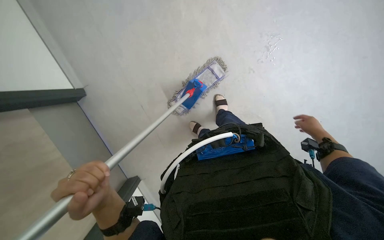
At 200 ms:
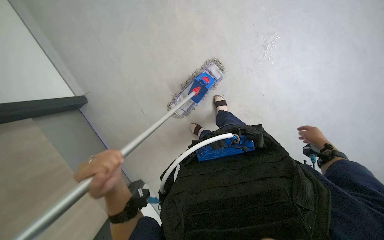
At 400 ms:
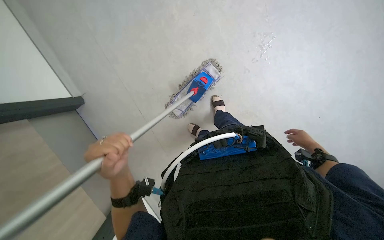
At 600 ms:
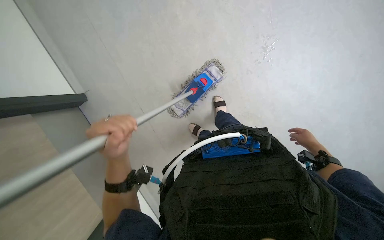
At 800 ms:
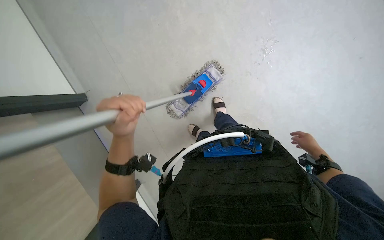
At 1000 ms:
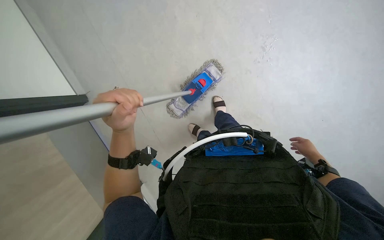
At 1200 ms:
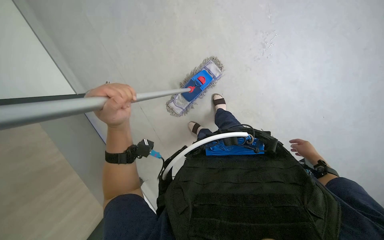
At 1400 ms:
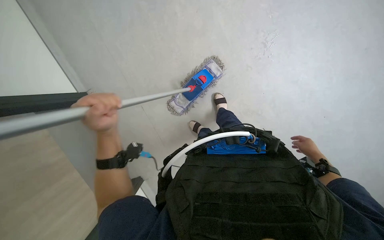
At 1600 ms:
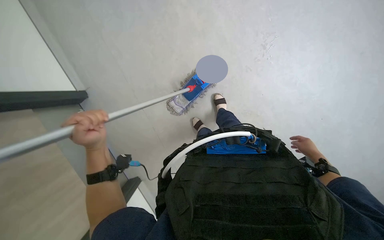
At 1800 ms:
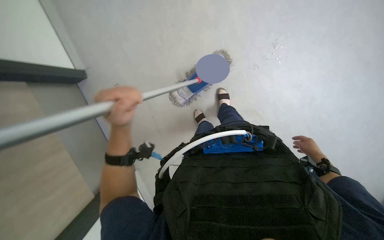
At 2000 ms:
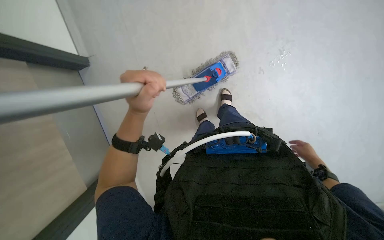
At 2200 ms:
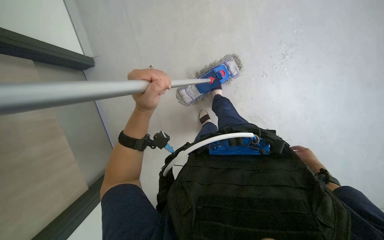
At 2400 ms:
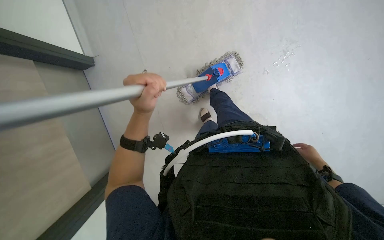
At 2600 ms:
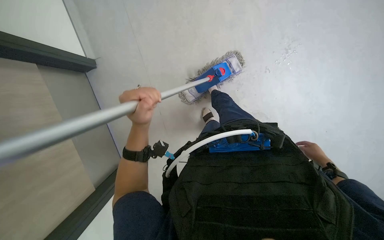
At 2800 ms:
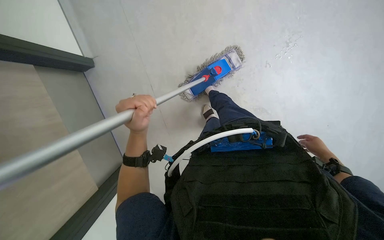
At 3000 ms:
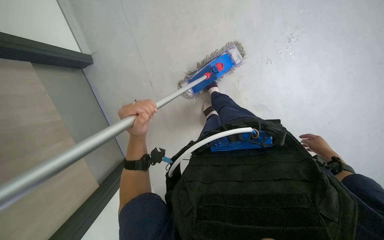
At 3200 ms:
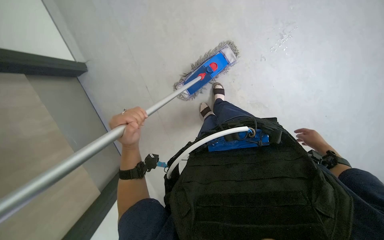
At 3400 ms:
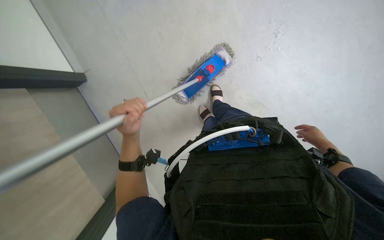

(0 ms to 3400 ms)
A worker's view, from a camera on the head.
Job: preparing cleaning supplies.
The whole recording: Rinsing and wringing mop head. The worker detaches the mop head, rinses and wrings it using the cleaning cart, then reattaches it to the mop handle.
0 ms - 1600 ms: The left hand shifts about 10 cm up the picture.

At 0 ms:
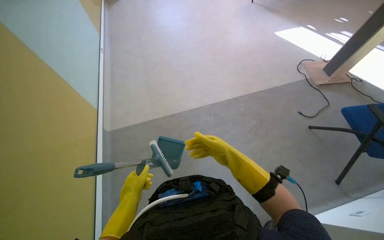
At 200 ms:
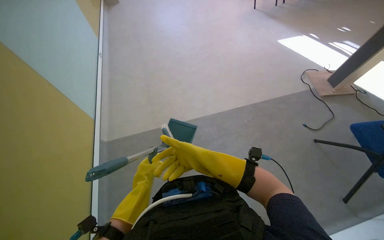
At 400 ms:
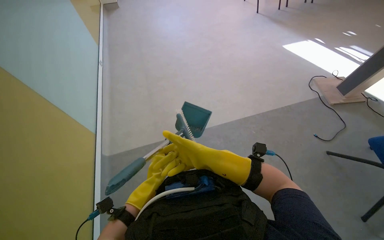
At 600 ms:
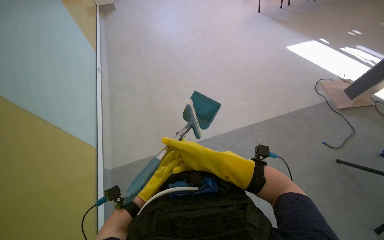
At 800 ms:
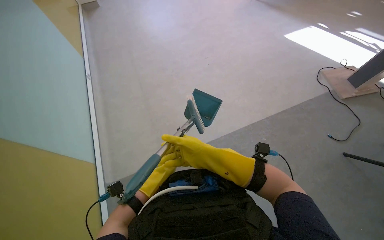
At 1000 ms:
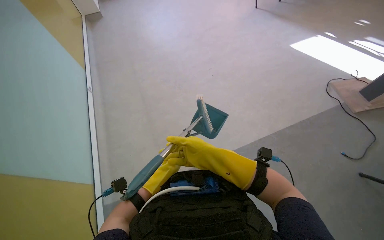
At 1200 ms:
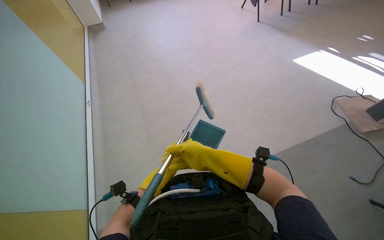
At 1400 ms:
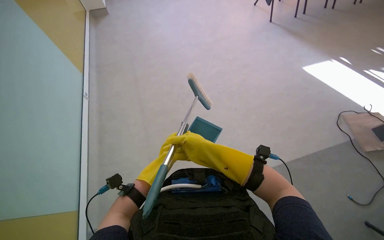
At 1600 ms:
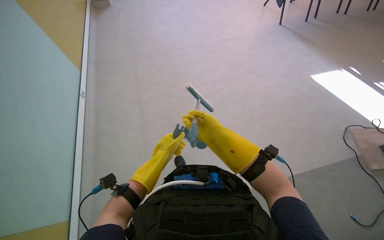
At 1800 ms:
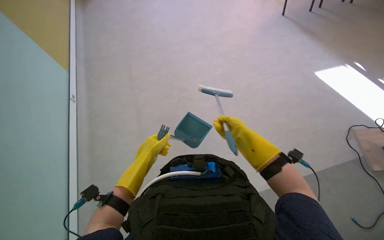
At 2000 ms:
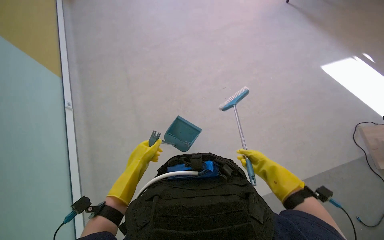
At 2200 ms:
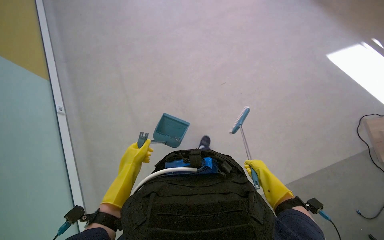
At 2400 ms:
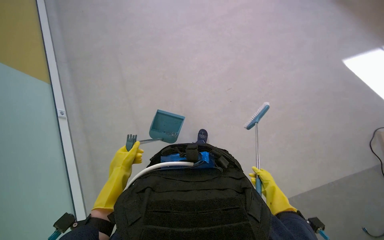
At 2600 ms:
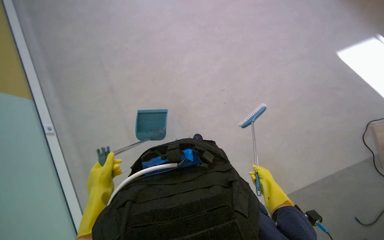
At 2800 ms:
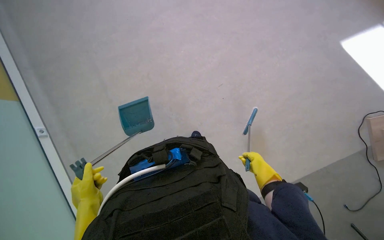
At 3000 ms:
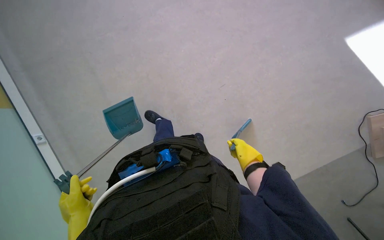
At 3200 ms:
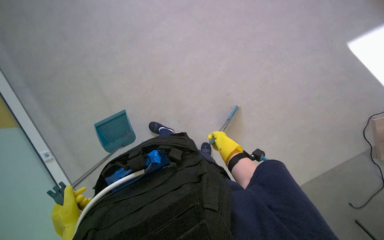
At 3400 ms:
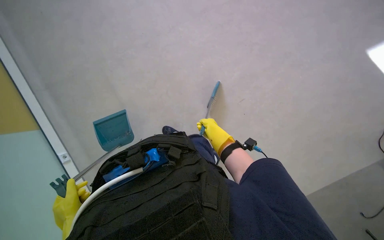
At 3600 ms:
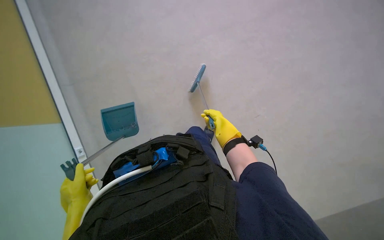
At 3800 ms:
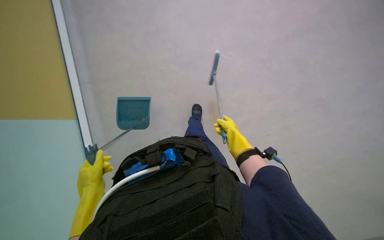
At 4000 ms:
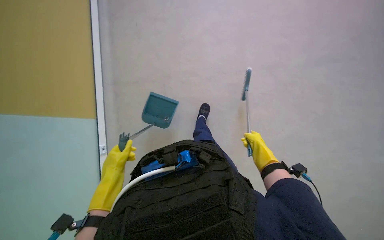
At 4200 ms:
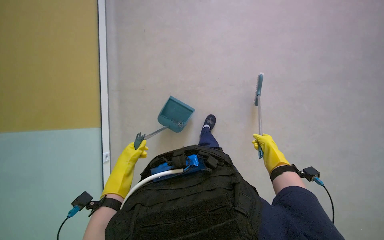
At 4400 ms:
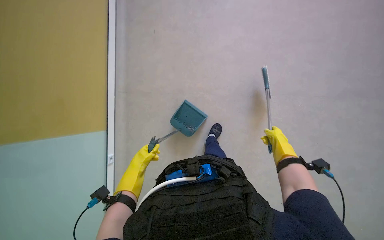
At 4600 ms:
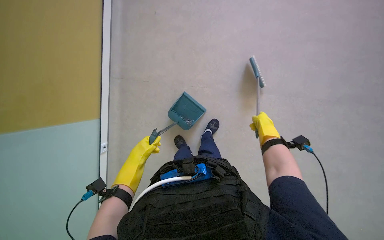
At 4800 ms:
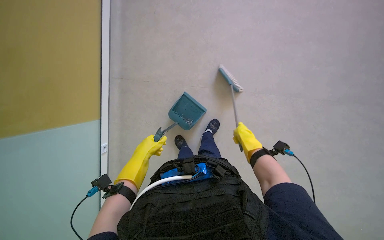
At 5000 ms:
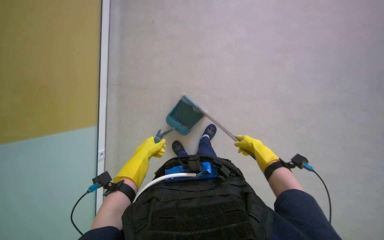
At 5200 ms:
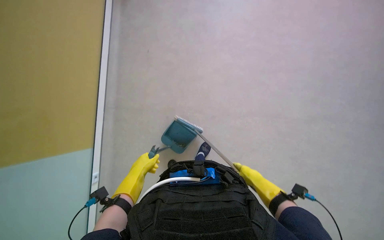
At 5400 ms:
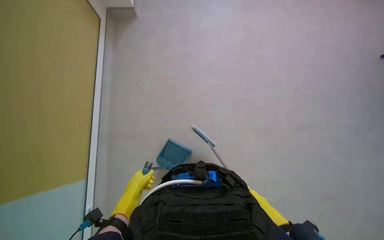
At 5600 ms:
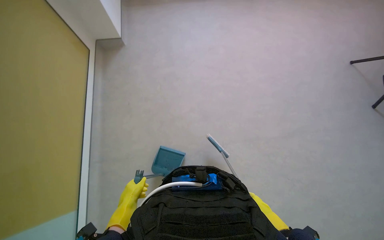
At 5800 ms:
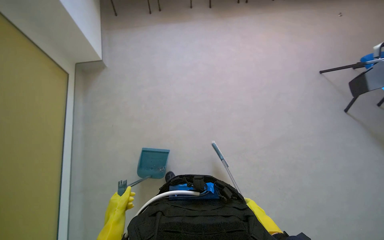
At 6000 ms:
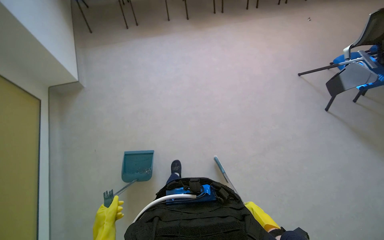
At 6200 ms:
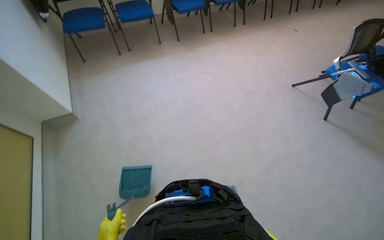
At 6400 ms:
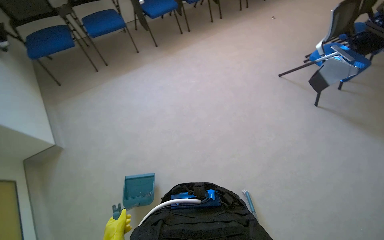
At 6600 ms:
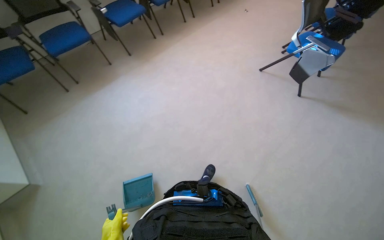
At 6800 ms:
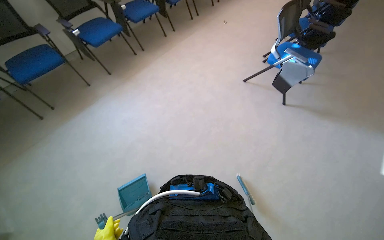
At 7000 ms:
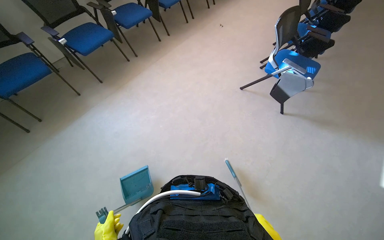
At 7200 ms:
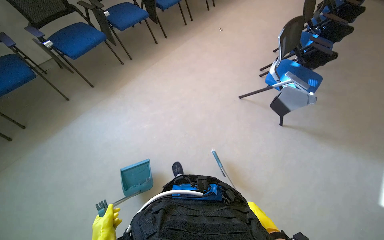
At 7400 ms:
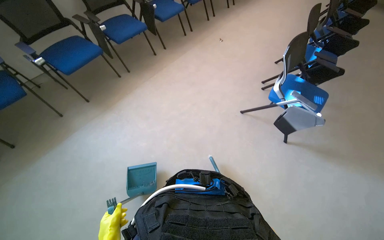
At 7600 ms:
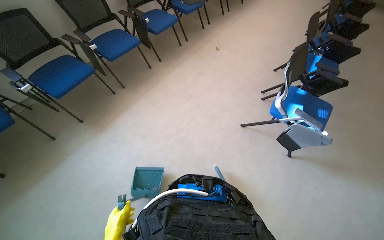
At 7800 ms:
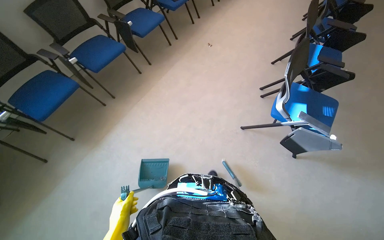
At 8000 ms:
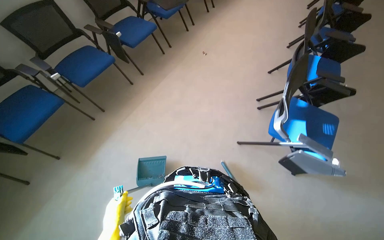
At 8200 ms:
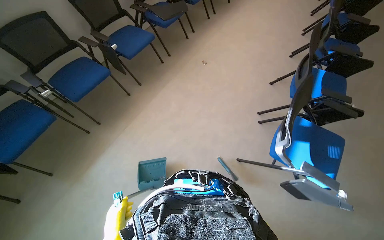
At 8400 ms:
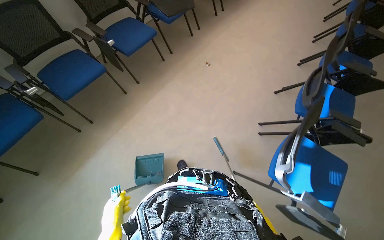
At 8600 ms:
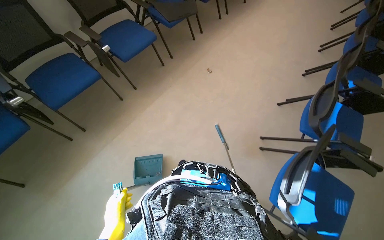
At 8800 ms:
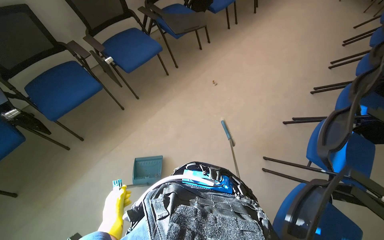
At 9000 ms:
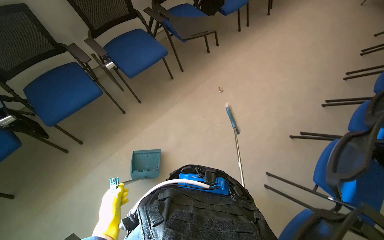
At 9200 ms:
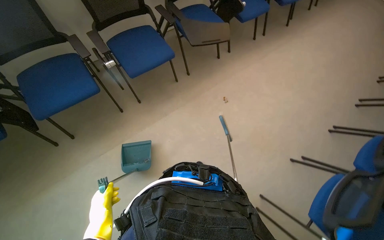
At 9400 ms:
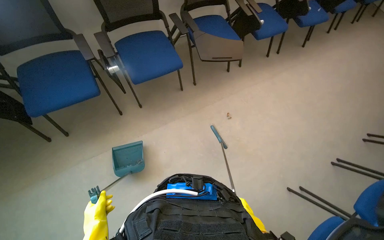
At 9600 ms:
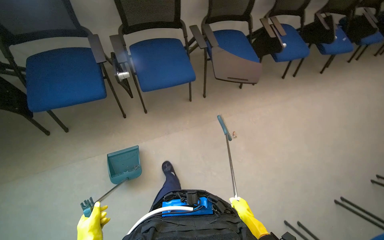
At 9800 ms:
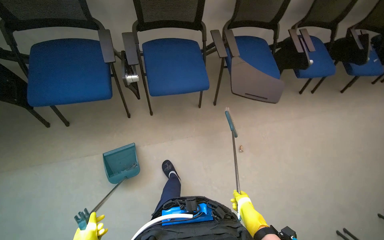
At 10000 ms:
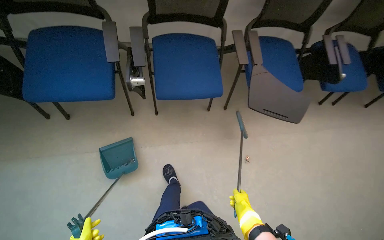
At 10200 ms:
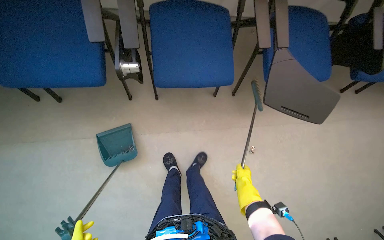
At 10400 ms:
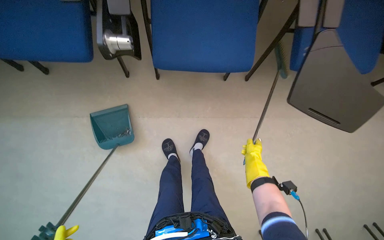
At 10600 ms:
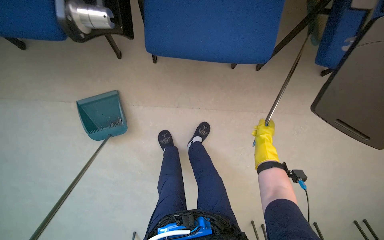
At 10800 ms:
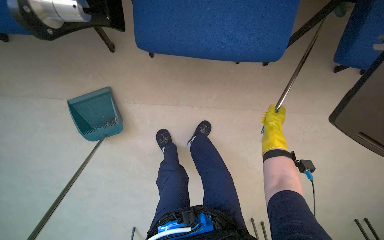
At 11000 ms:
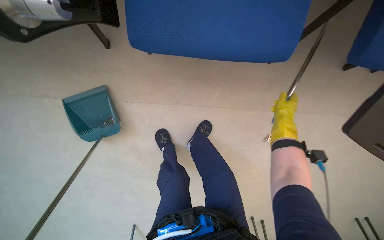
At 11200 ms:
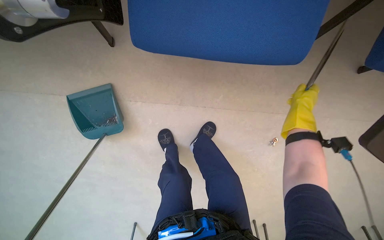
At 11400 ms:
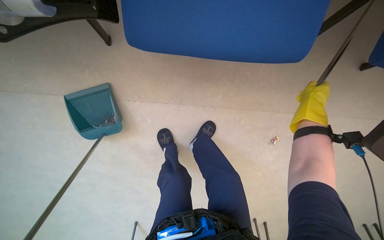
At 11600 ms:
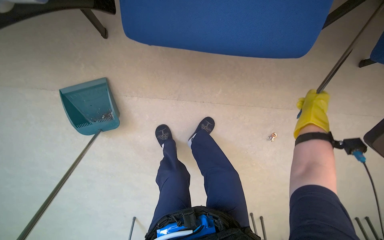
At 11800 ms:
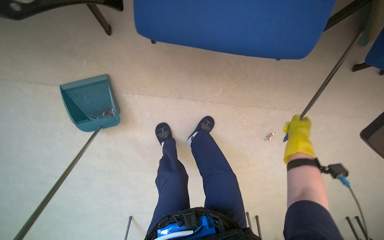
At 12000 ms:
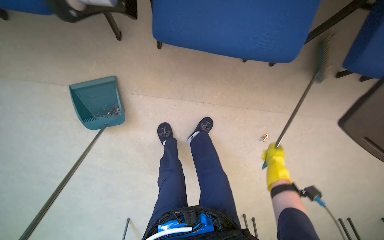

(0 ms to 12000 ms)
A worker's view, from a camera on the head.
Job: sweeping floor.
The whole recording: Sweeping floor in lecture hall. The worker sweeps the floor of the lecture hall with a brush and dustpan.
0 ms - 1600 ms: The camera is carried about 1 m.
1600 ms - 3000 ms: The camera travels some 50 cm. The view tilts roughly 15 degrees downward.
3000 ms - 4400 ms: The two hands go about 15 cm farther from the camera.
4400 ms - 6000 ms: The wearer looks roughly 30 degrees further to the right. The view tips upward by roughly 40 degrees.
6000 ms - 7600 ms: The wearer moves some 1.5 m. The head turns to the right by about 30 degrees.
7600 ms - 9000 ms: The camera travels some 1 m.
9000 ms - 10400 ms: The head travels about 1 m. The camera pitches downward, by roughly 25 degrees. The scene rotates clockwise by about 45 degrees.
10400 ms - 12000 ms: The camera pitches downward, by about 15 degrees. The right hand goes up the picture and returns, about 30 cm each way.

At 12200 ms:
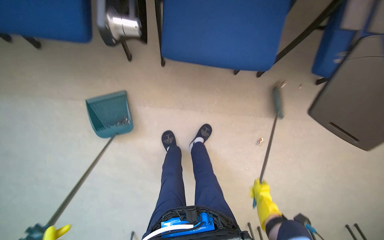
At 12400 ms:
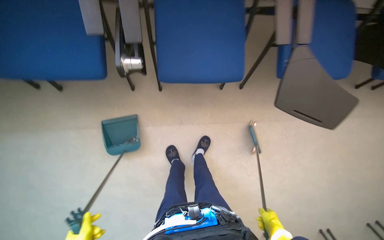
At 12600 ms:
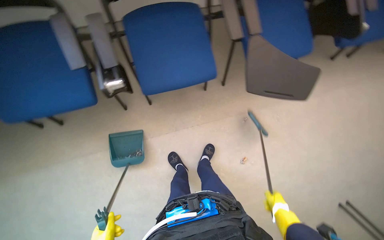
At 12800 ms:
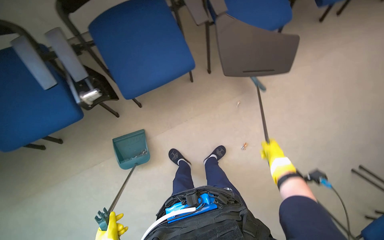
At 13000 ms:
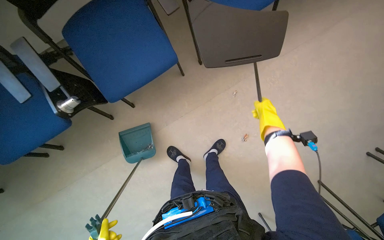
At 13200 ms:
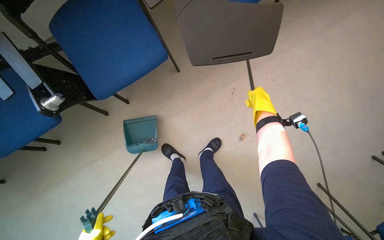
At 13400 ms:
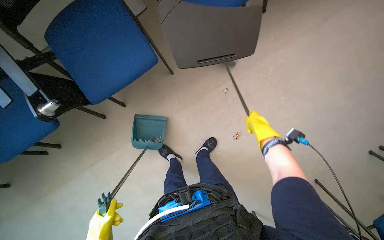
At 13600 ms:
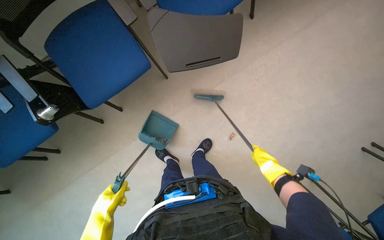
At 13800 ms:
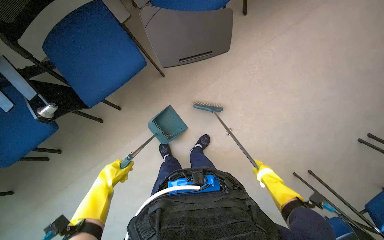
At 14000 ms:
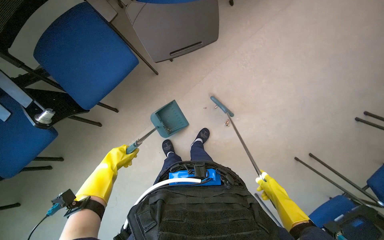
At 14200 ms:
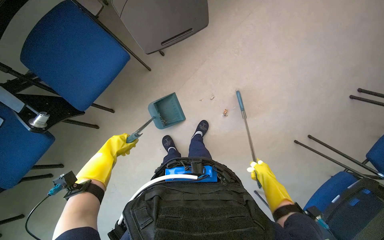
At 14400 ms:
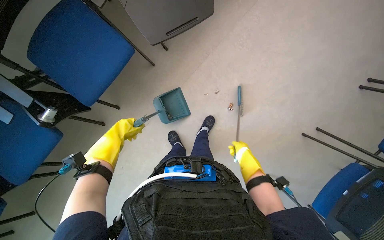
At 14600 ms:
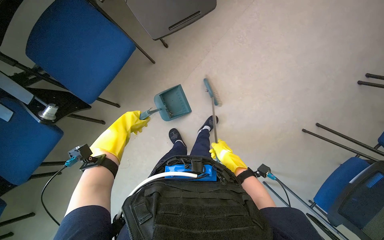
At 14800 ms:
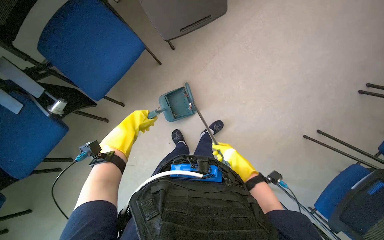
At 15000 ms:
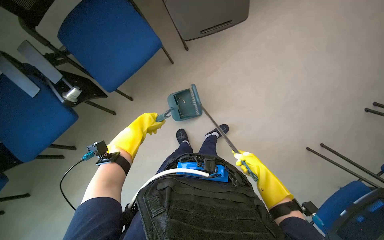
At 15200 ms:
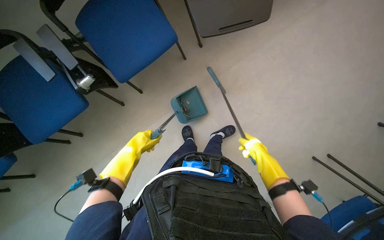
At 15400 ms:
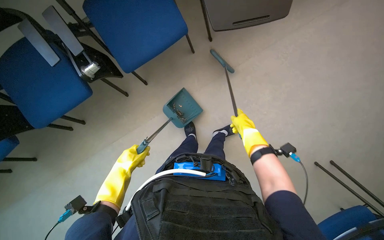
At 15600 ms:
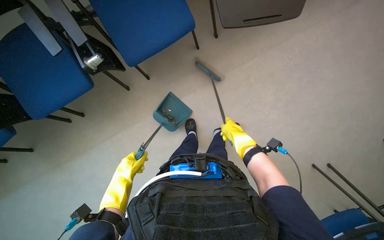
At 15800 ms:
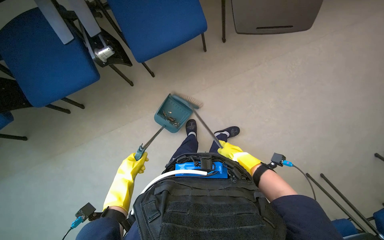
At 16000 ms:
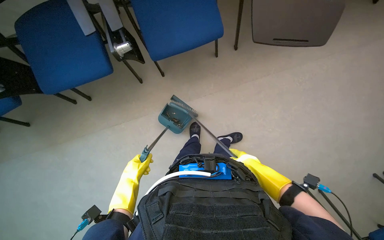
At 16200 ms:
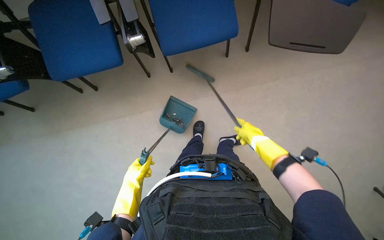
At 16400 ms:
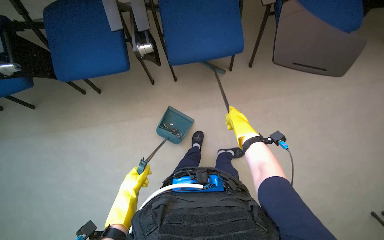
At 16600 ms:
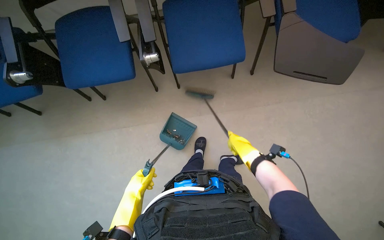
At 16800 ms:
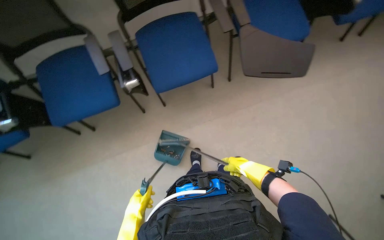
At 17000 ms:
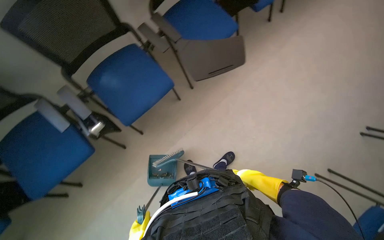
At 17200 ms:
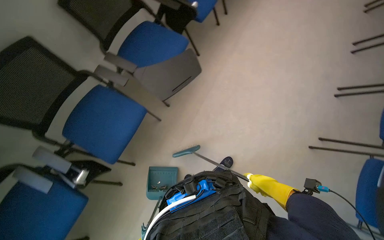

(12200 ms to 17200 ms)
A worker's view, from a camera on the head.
Job: sweeping floor.
The whole recording: Sweeping floor in lecture hall. The worker sweeps the floor of the lecture hall with a brush and dustpan.
12200 ms - 13800 ms: The wearer moves approximately 60 cm. The scene turns some 40 degrees counterclockwise in the picture.
13800 ms - 15600 ms: The right hand heads to the left, covering roughly 30 cm. The left hand reaches about 10 cm up the picture, then returns.
15600 ms - 17200 ms: The wearer's head swings roughly 35 degrees to the right. The camera pitches upward, by some 20 degrees.
